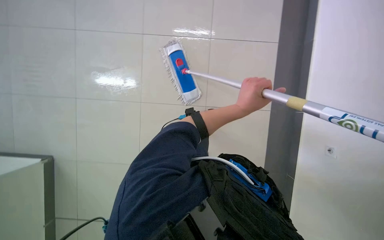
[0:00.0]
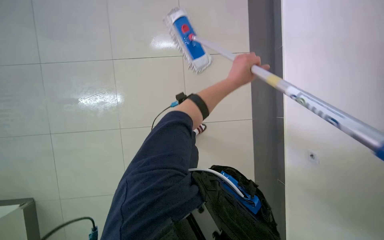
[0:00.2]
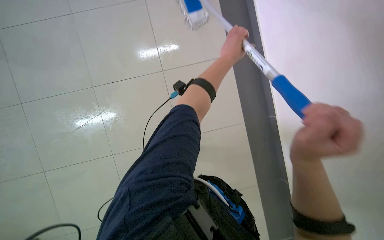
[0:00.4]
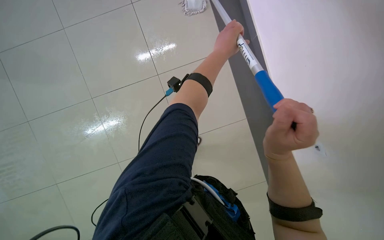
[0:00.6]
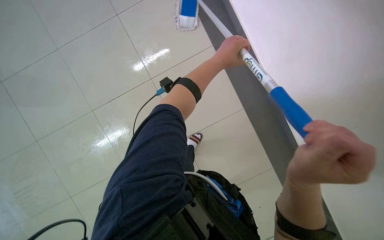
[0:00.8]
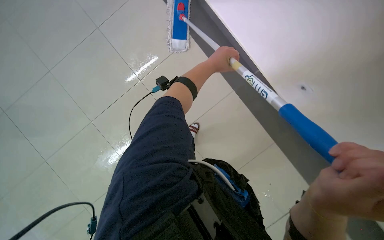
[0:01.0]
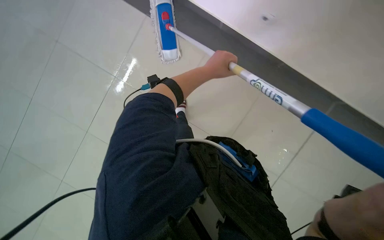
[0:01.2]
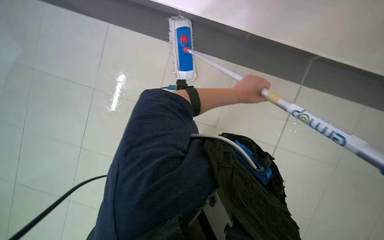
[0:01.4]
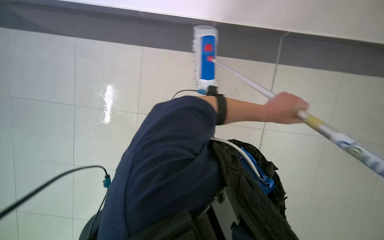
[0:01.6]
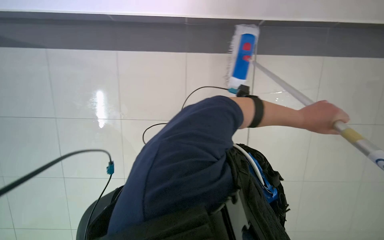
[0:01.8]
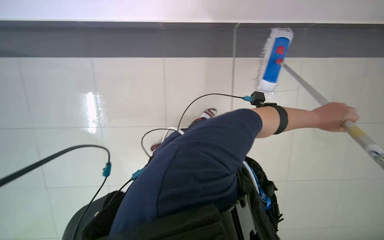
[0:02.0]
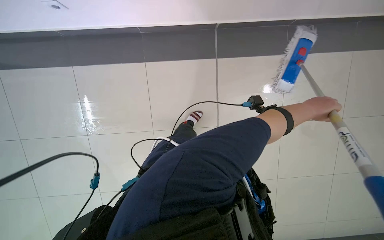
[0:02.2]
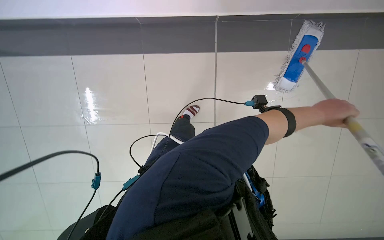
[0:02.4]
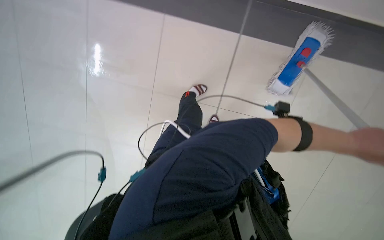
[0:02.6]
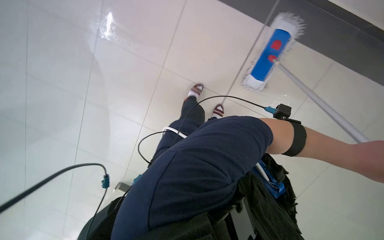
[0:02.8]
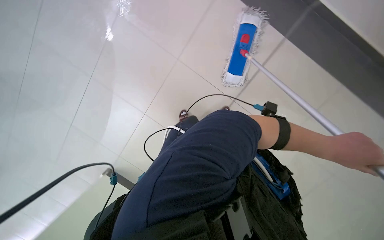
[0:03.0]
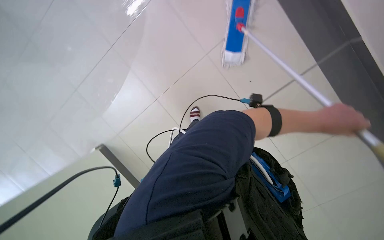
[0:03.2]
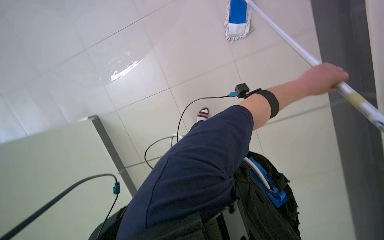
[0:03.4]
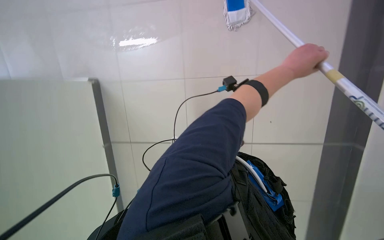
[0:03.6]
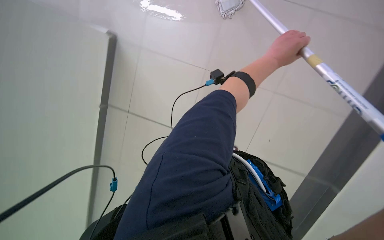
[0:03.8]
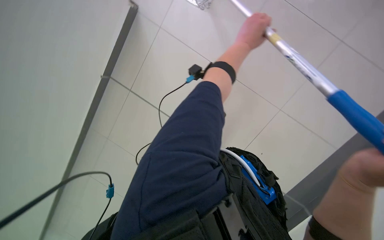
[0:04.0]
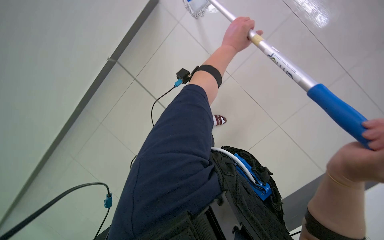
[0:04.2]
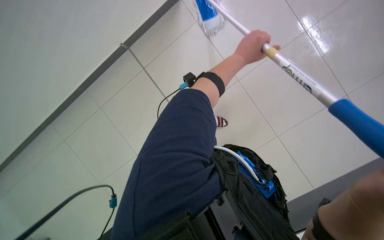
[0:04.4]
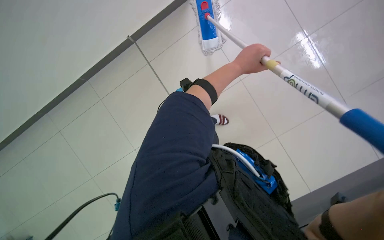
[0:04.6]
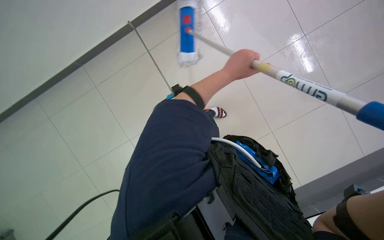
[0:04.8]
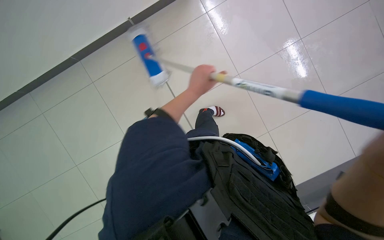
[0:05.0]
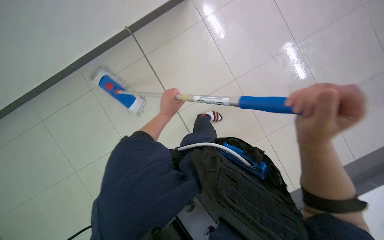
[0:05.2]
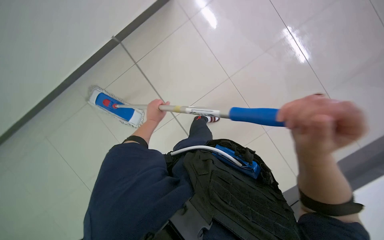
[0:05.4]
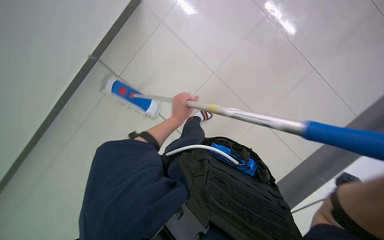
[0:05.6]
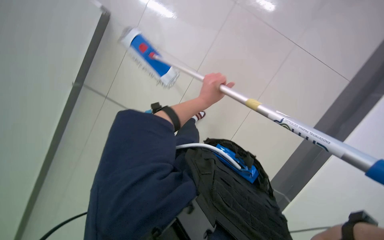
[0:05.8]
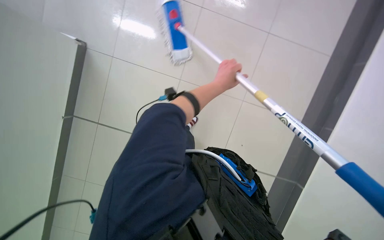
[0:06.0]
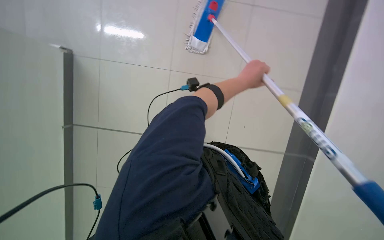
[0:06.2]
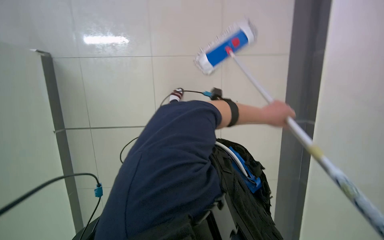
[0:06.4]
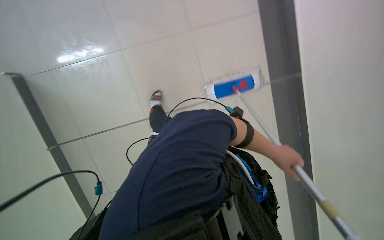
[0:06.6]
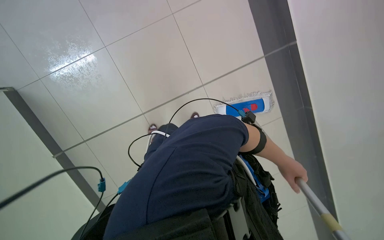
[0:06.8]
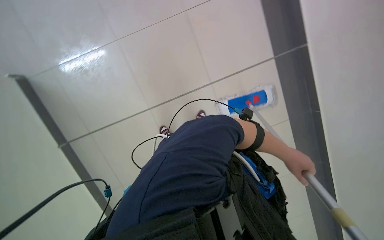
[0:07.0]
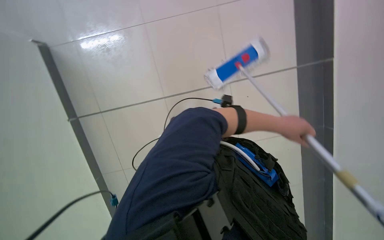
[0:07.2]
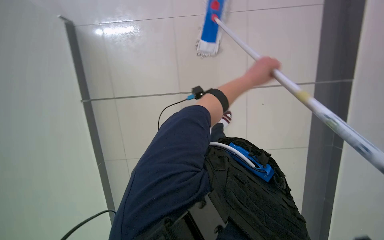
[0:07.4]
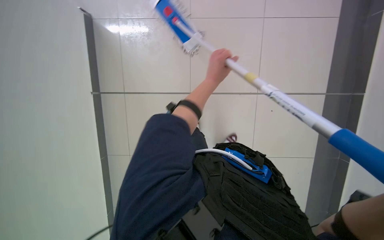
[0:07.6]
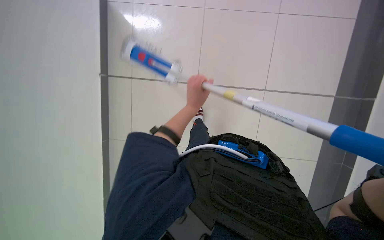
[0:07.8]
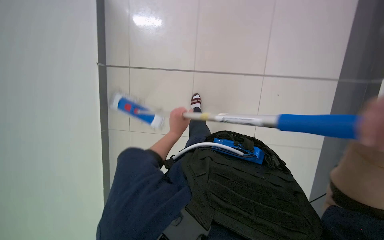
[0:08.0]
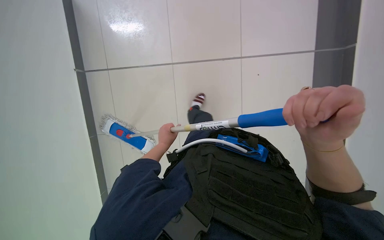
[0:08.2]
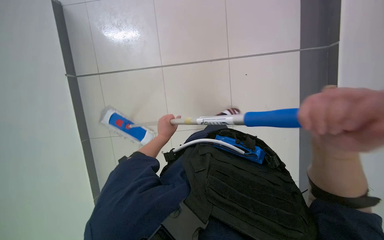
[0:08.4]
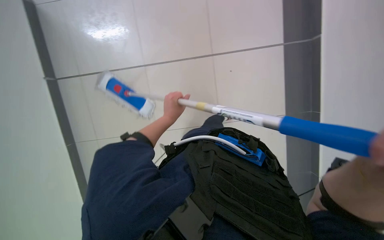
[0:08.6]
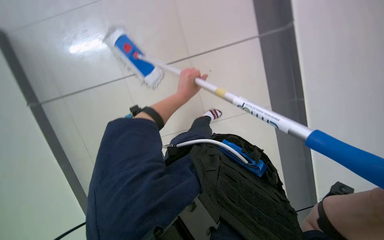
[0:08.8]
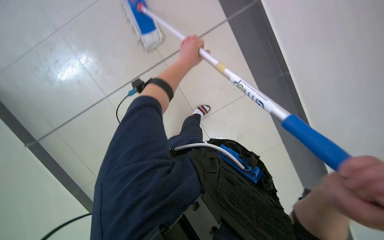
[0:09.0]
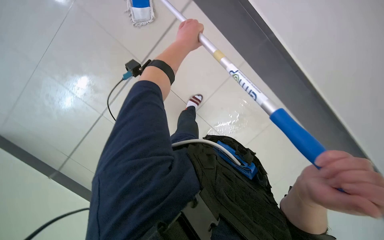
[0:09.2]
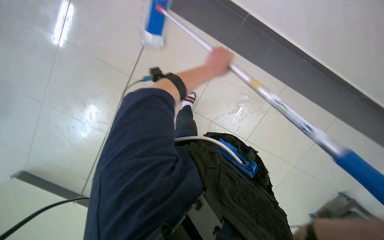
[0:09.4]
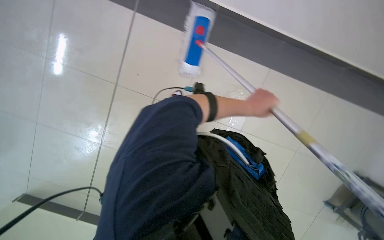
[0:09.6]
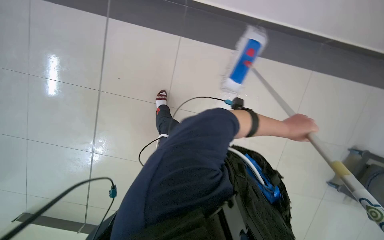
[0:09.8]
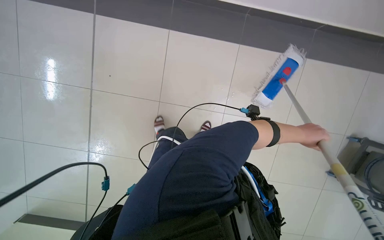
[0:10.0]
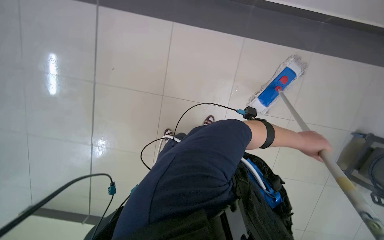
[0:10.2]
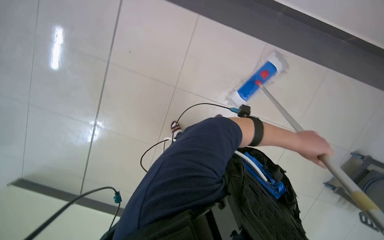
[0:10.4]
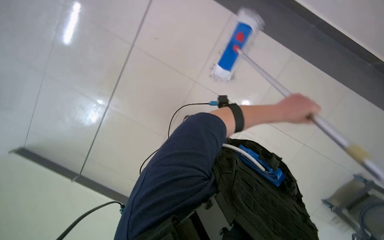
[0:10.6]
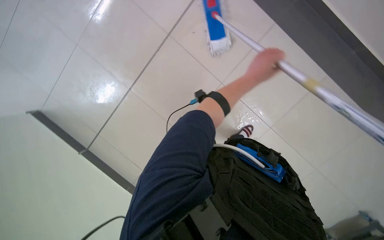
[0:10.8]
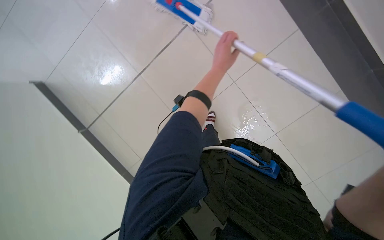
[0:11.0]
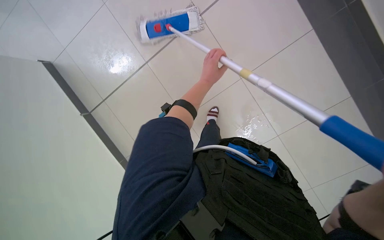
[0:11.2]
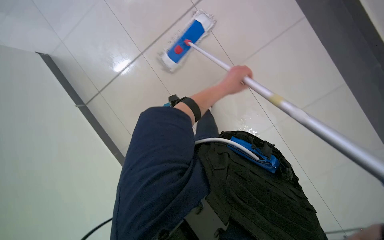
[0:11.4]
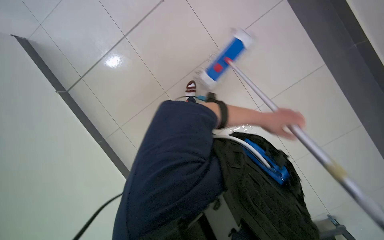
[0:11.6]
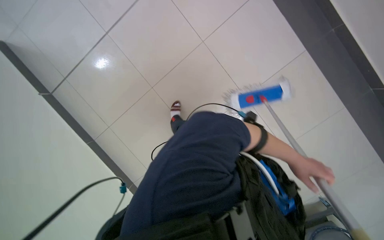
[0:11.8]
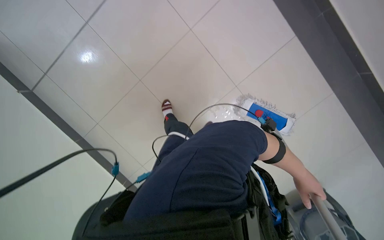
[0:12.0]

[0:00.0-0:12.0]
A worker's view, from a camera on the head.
Job: mopping floor.
The whole recording: Mopping tiled floor. The worker mops the tiled floor, occasionally moving the mop bucket and cleaning the mop head.
0:01.6 to 0:03.0: The left hand travels nearer to the camera by approximately 10 cm.
0:03.0 to 0:04.4: The left hand travels up the picture by approximately 15 cm.
0:04.4 to 0:06.0: The left hand reaches roughly 20 cm to the left, then returns.
0:06.0 to 0:07.6: The left hand reaches approximately 25 cm down the picture, then returns.
0:07.6 to 0:09.0: The left hand moves some 25 cm down the picture and comes back.
0:09.0 to 0:10.4: The camera sweeps to the left, by about 15 degrees. The view tips upward by approximately 15 degrees.

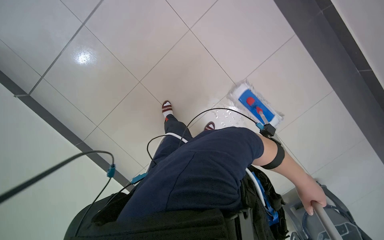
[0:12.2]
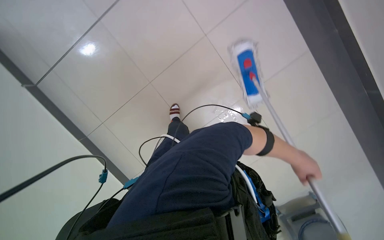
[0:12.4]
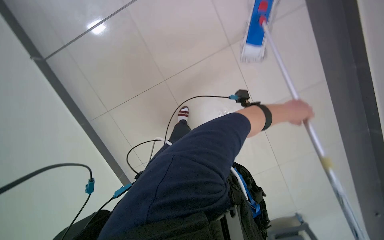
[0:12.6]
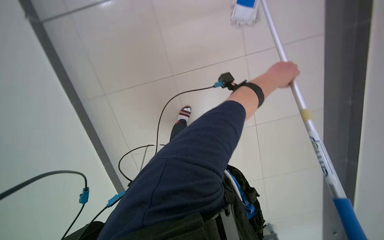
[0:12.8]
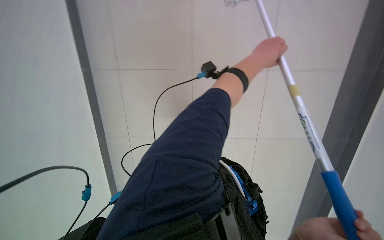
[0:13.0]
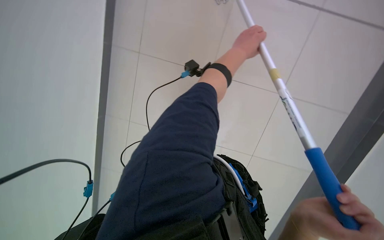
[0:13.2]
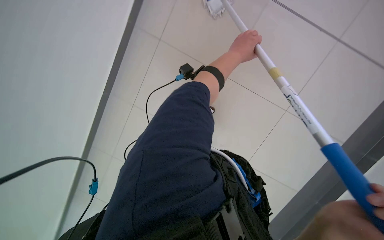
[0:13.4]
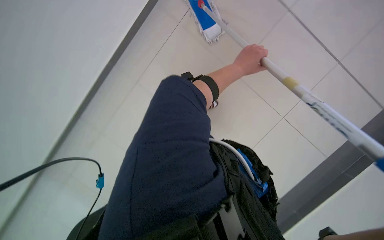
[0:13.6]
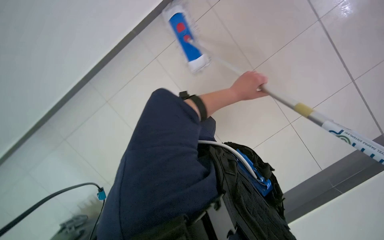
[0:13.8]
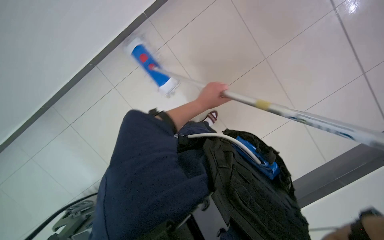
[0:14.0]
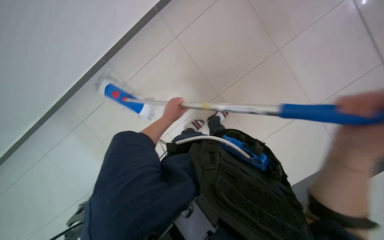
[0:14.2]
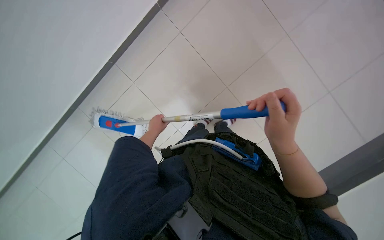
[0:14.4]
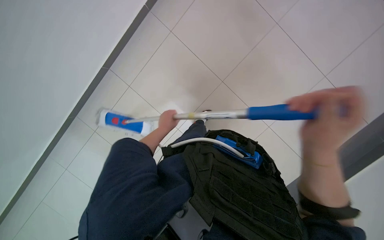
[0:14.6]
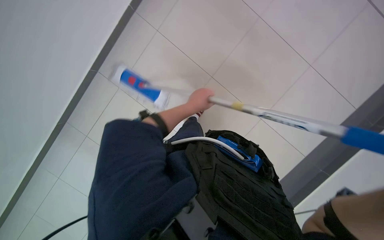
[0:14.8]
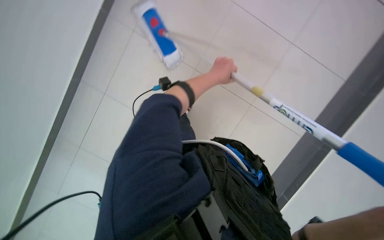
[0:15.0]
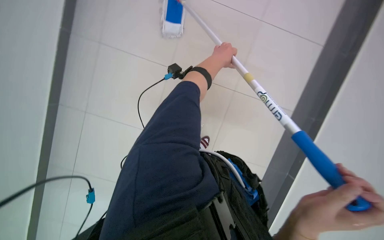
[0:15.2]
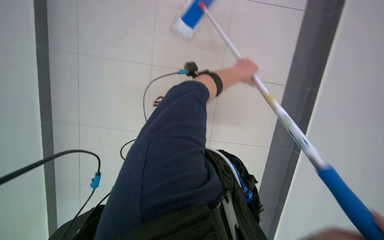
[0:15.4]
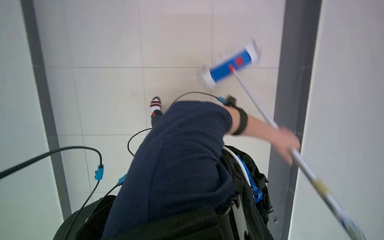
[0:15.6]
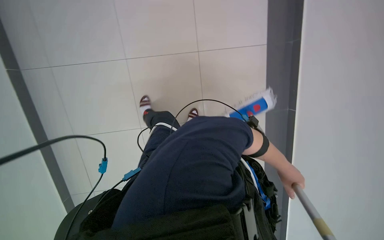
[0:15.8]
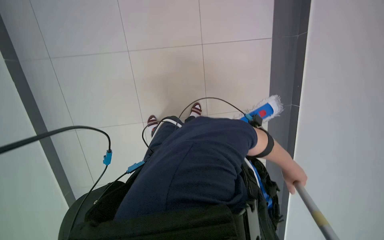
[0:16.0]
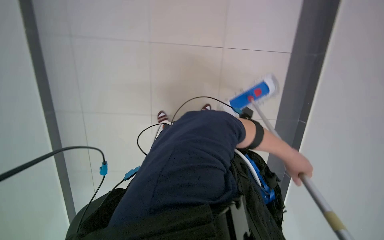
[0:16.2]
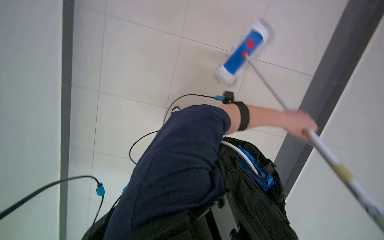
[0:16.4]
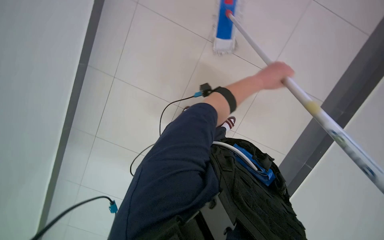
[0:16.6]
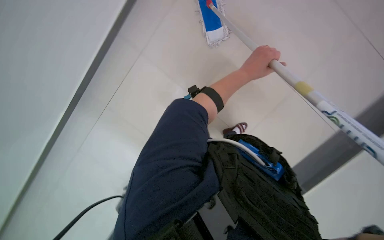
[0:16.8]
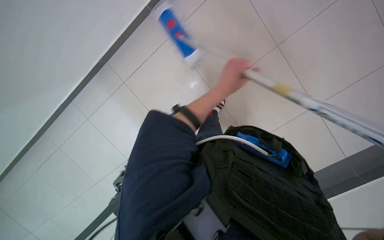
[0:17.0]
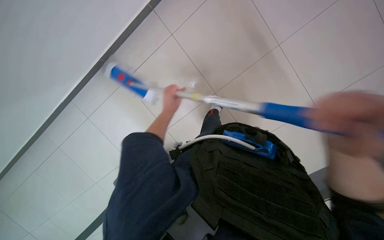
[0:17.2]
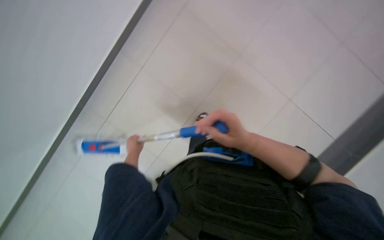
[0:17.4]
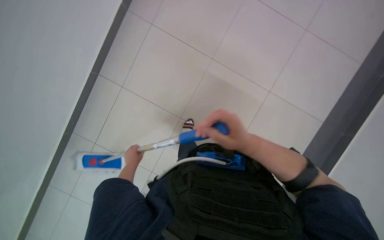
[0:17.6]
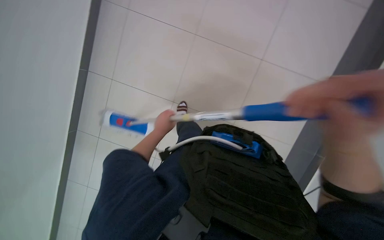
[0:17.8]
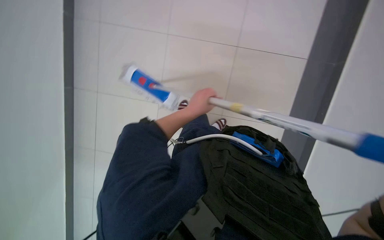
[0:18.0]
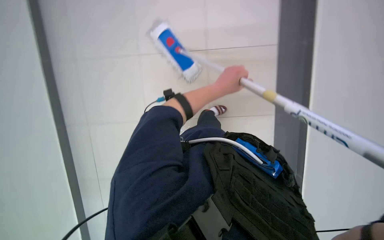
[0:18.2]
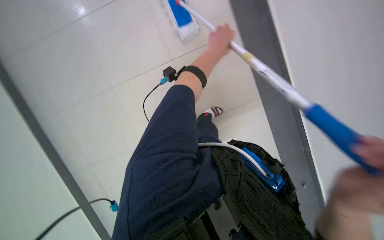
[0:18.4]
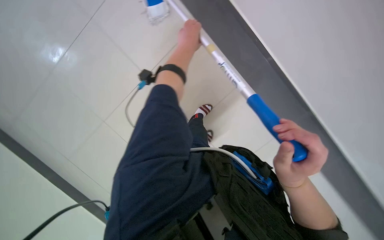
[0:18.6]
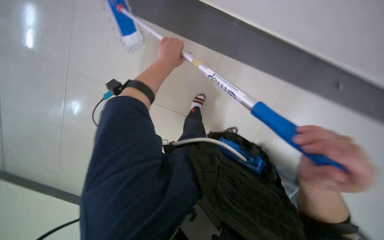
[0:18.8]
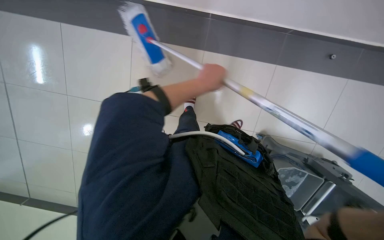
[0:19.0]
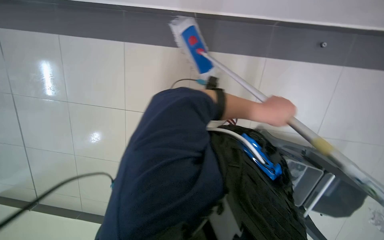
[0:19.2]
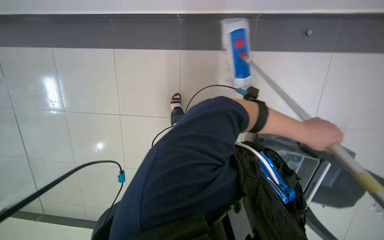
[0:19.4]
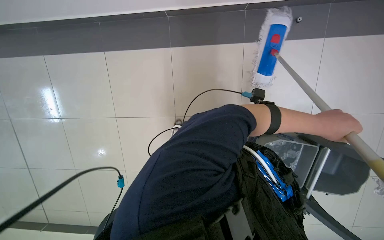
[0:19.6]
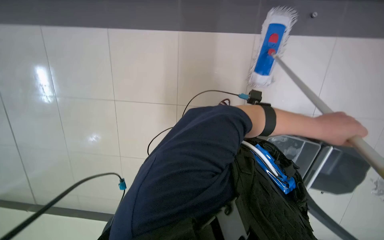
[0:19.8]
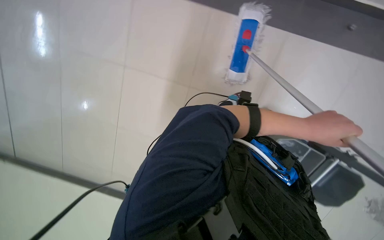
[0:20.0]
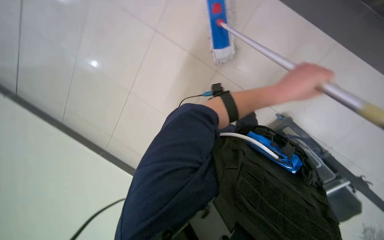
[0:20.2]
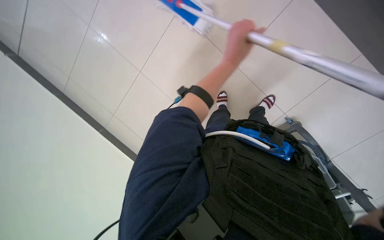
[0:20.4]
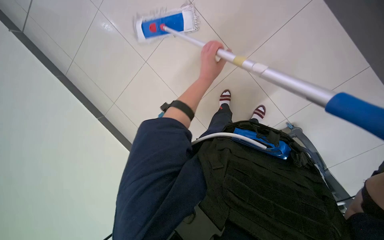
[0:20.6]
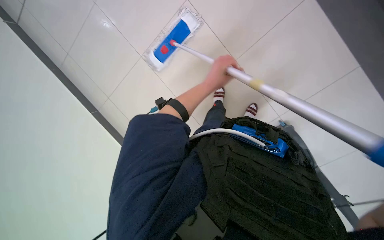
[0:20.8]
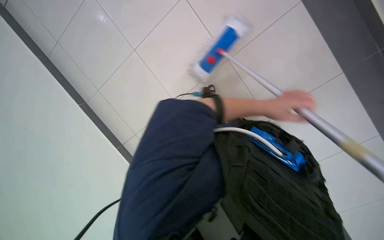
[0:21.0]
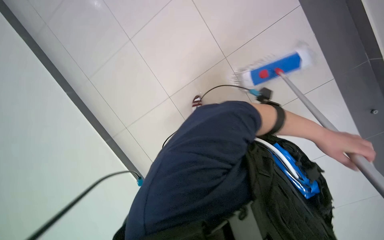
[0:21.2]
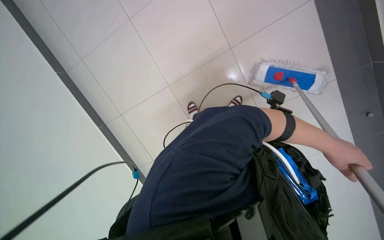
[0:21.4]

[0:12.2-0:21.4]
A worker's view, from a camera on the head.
Job: mopping floor.
The whole recording: Mopping tiled floor. The worker mops the tiled floor, occasionally moving the mop bucket and cleaning the mop head.
0:12.2 to 0:13.8: The left hand is displaced up the picture and to the left by approximately 35 cm.
0:16.8 to 0:18.4: The view swings roughly 25 degrees to the left.
